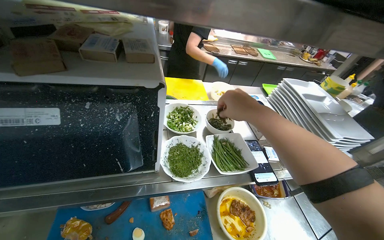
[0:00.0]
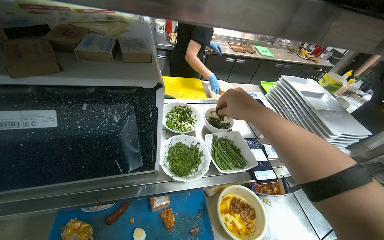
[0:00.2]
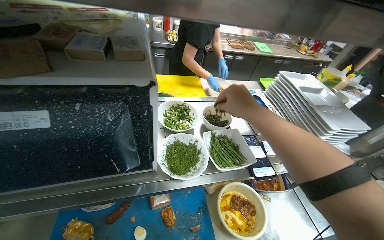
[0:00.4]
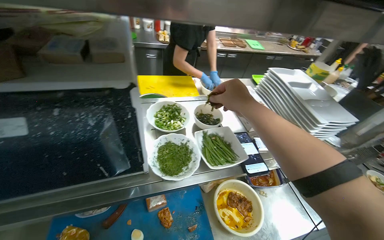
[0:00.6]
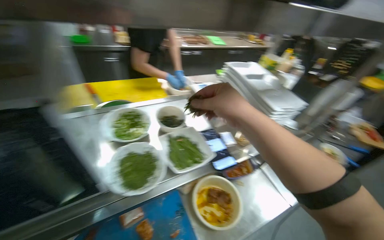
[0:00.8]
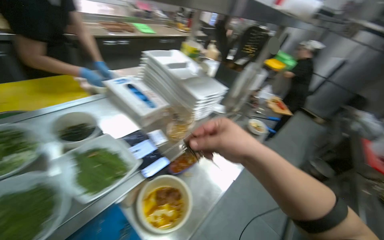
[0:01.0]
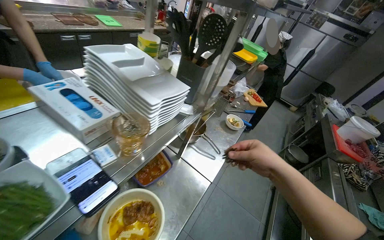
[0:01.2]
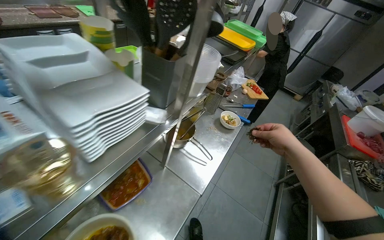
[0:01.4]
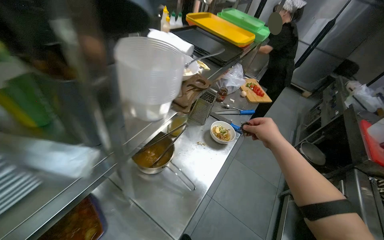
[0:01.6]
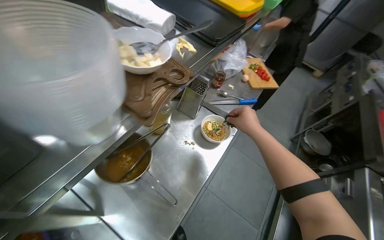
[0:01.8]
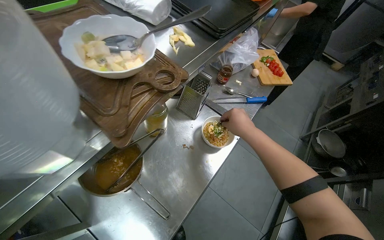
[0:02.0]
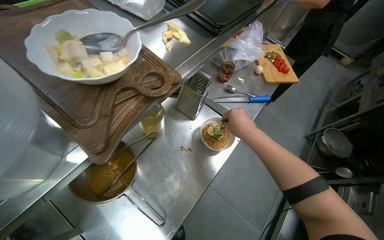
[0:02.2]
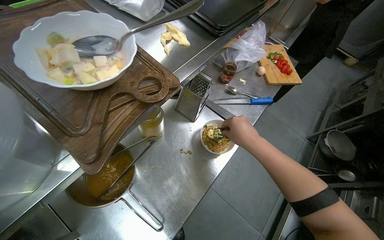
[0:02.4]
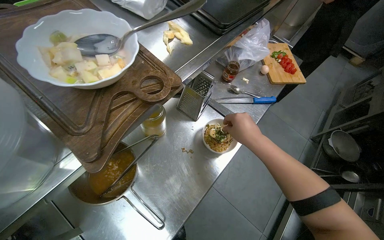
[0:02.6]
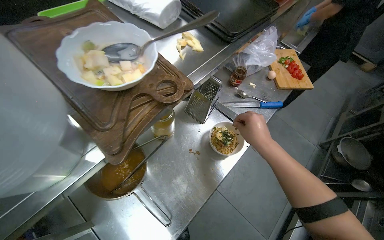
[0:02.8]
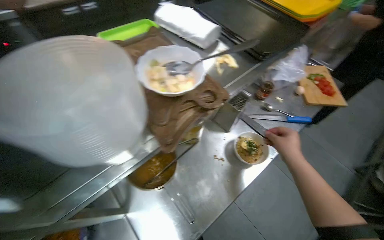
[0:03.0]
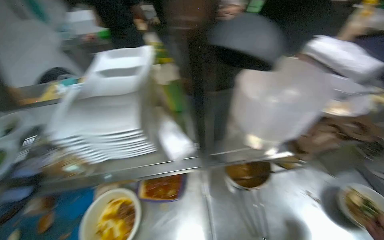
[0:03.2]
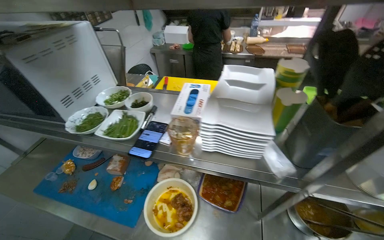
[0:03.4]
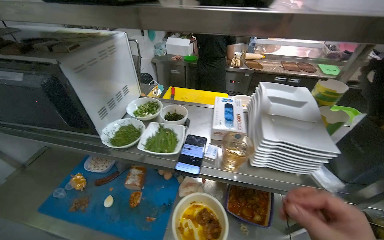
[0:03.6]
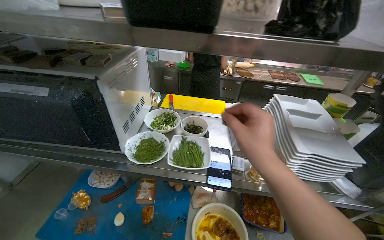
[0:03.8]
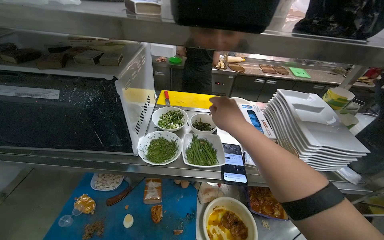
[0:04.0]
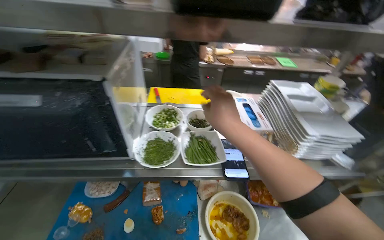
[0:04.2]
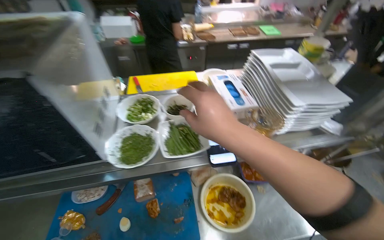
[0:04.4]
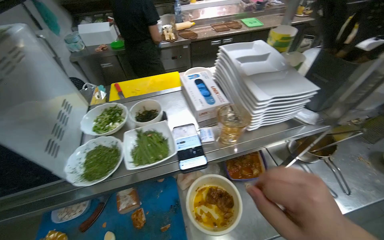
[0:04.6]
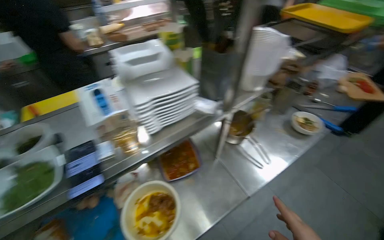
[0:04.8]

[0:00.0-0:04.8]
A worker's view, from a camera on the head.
Job: preparing food.
The whole recording: Preparing and adding noodle toppings. The worker cuts boiled eggs and meat, then adds them as toppings to a bowl of noodles.
0:00.0 to 0:01.6: The camera travels some 70 cm. The wearer's head swings approximately 45 degrees to the right.
0:01.6 to 0:03.2: The wearer's head swings roughly 30 degrees to the left.
0:03.2 to 0:04.8: The head turns to the right by some 25 degrees.

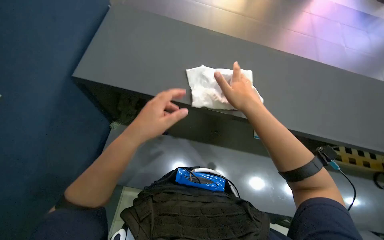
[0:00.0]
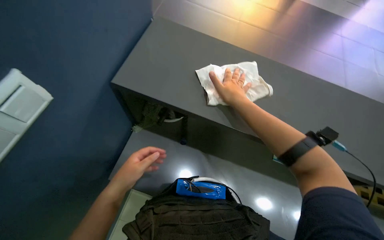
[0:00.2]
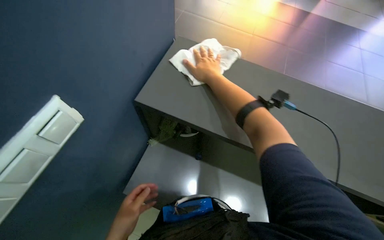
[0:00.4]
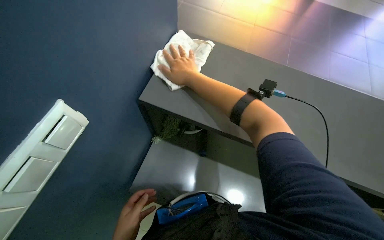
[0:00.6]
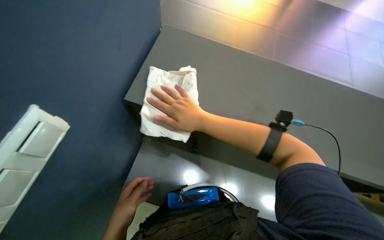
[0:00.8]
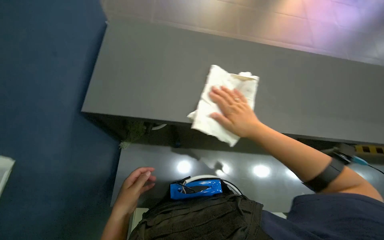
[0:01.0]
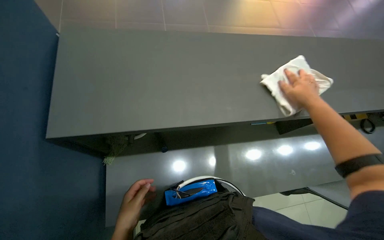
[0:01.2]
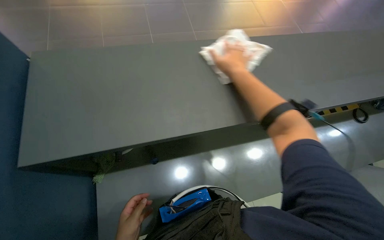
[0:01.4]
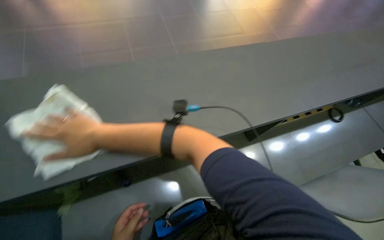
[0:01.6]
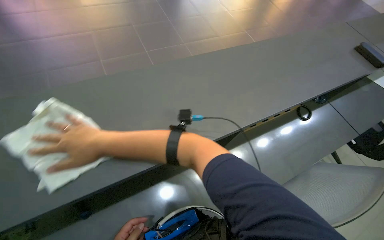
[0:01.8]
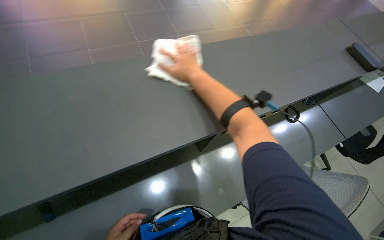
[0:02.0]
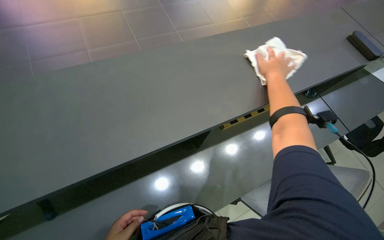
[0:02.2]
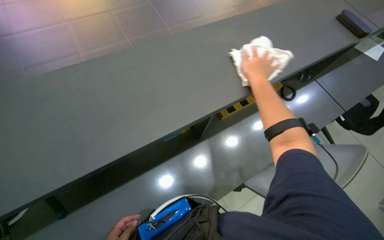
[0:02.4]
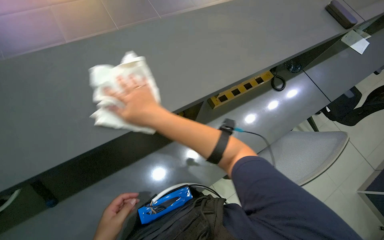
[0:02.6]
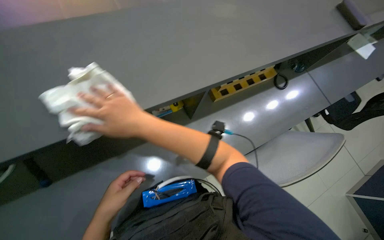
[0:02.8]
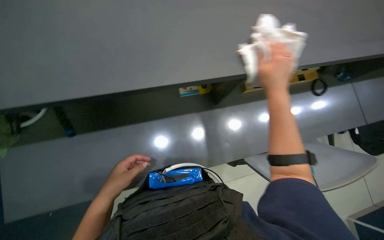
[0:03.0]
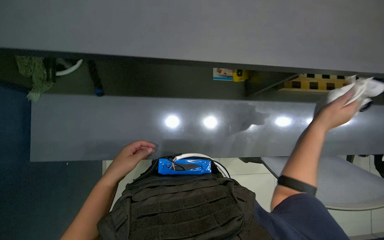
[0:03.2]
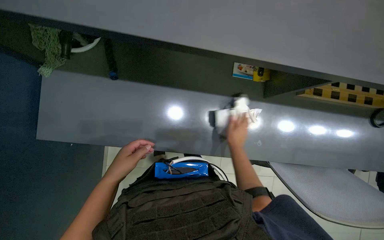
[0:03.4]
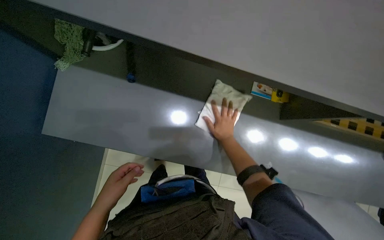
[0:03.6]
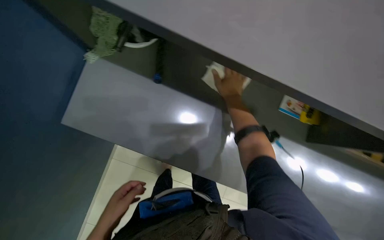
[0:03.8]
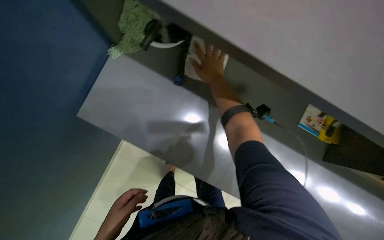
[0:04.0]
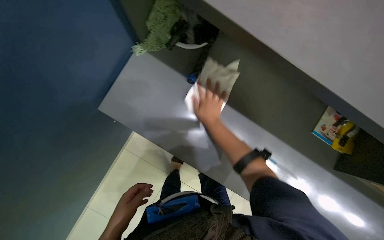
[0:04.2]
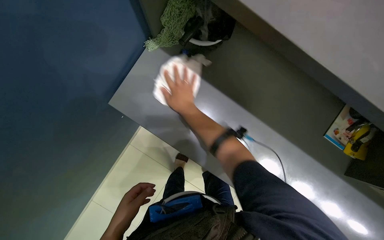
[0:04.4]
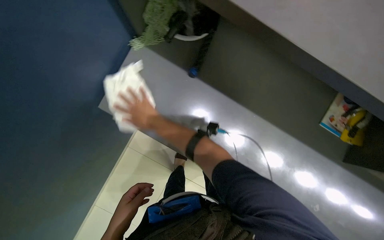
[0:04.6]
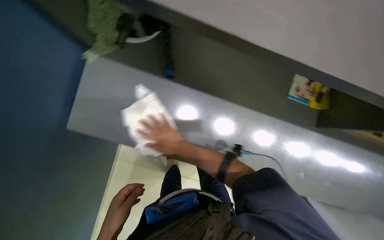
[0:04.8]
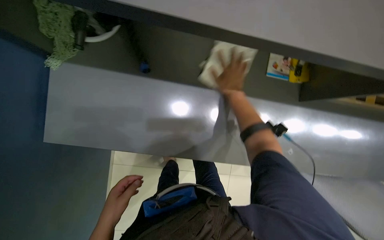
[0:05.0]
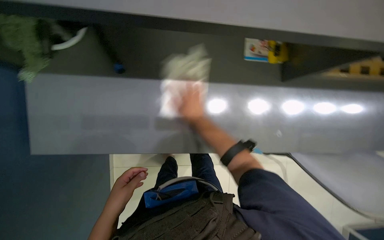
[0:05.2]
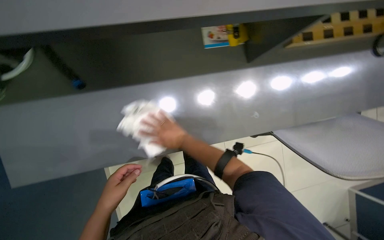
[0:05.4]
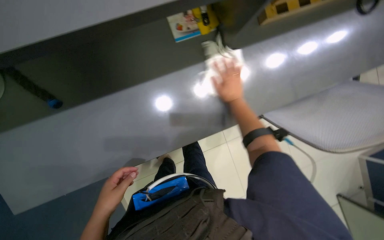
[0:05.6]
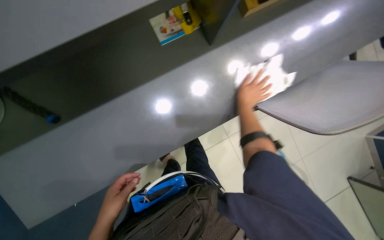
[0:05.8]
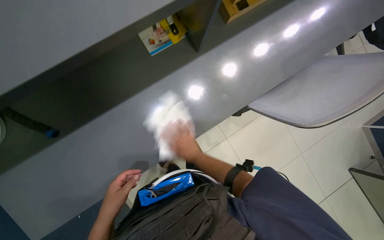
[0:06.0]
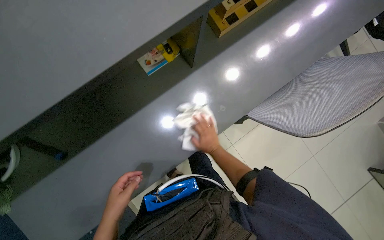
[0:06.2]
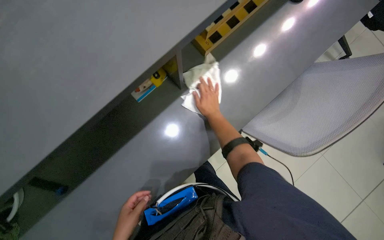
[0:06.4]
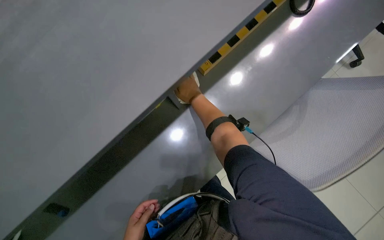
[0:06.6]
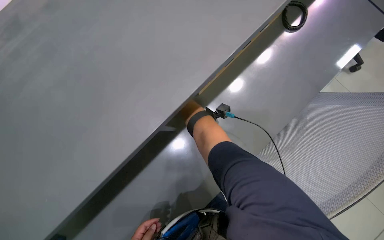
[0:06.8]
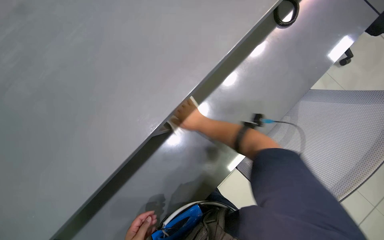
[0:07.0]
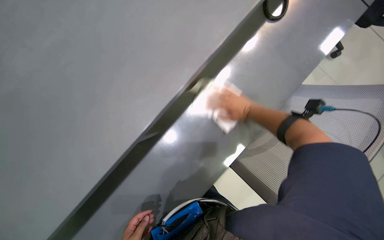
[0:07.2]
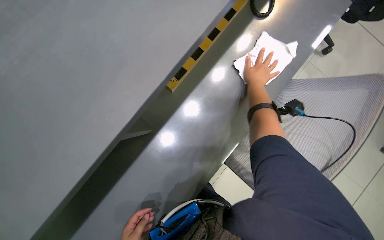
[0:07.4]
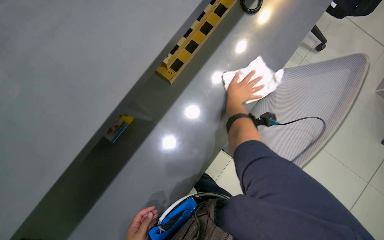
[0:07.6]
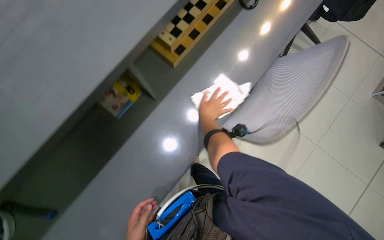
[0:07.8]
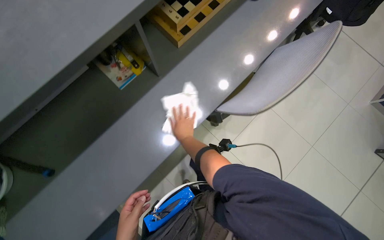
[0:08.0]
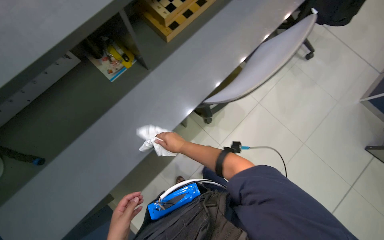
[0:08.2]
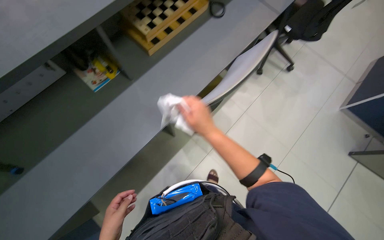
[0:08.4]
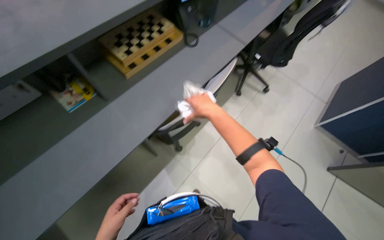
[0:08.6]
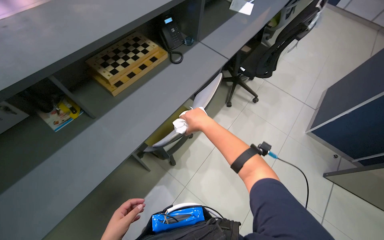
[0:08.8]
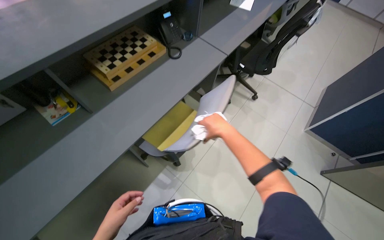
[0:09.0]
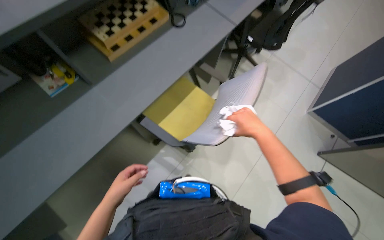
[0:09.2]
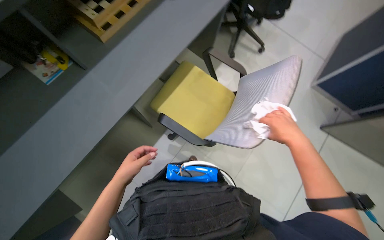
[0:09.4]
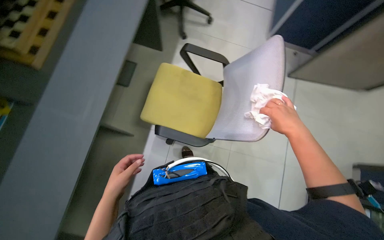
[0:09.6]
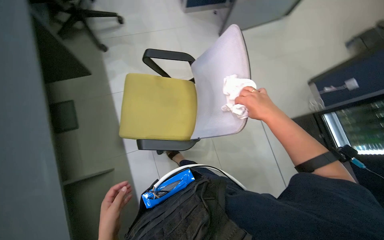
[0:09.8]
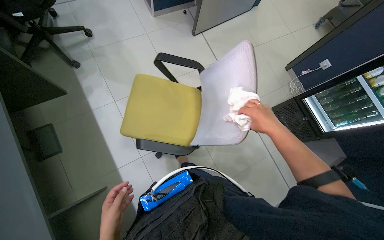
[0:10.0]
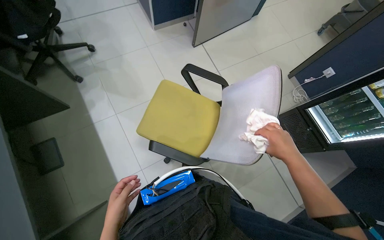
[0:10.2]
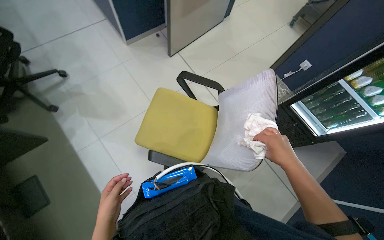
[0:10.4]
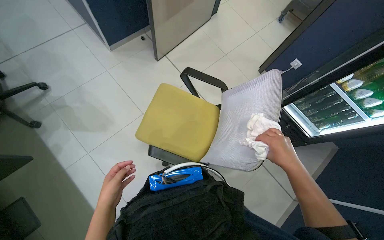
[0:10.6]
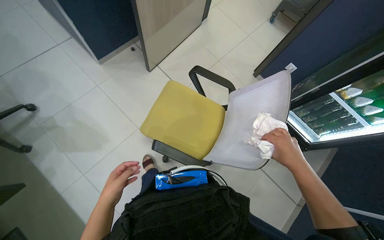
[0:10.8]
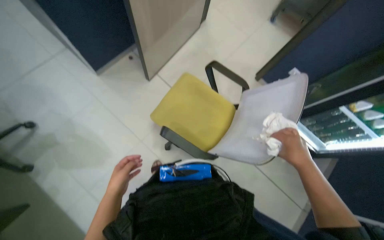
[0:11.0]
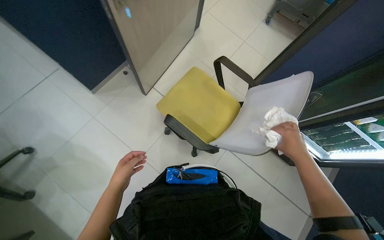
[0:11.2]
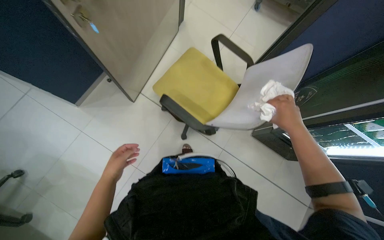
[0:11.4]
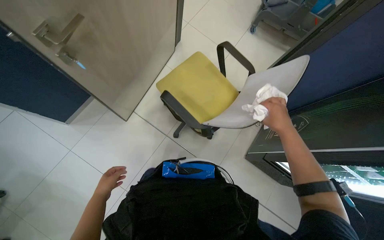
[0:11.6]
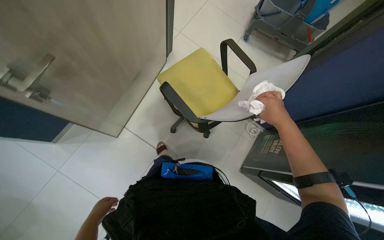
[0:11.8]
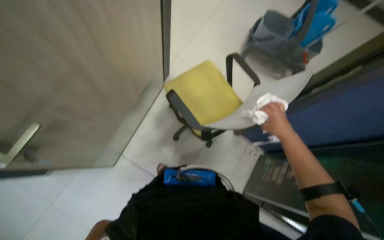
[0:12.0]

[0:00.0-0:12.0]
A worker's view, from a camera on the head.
Job: wiping surfaces.
The whole recording: Wiping office surfaces and chairs. The worker wipes various office surfaces, including desks and chairs, with a cloth.
0:01.6 to 0:03.0: The camera pitches downward, by roughly 15 degrees.
0:03.0 to 0:04.4: The wearer's head swings roughly 60 degrees to the left. The wearer looks about 25 degrees further downward.
0:04.4 to 0:06.0: The head rotates some 70 degrees to the right.
0:06.0 to 0:07.6: The view tilts roughly 30 degrees upward. The scene rotates counterclockwise by approximately 30 degrees.
0:07.6 to 0:09.0: The camera pitches upward, by approximately 20 degrees. The right hand moves down the picture, approximately 10 cm, and moves about 15 cm to the left and comes back.
0:09.0 to 0:10.4: The wearer looks about 55 degrees further to the right. The wearer looks roughly 15 degrees further downward.
0:10.4 to 0:12.0: The camera is carried approximately 70 cm.

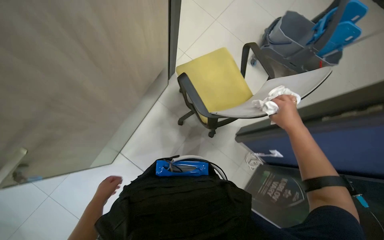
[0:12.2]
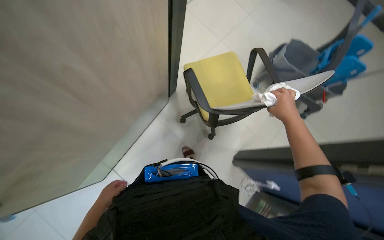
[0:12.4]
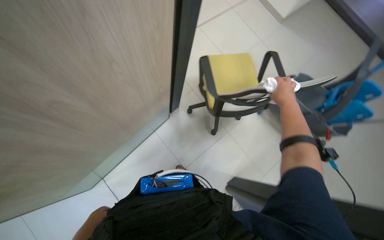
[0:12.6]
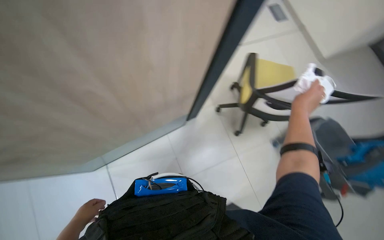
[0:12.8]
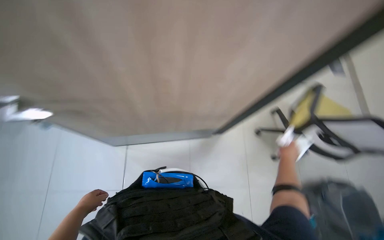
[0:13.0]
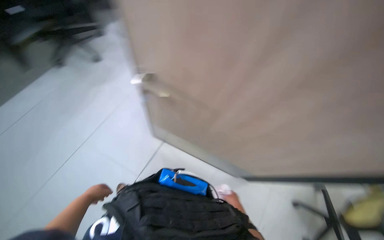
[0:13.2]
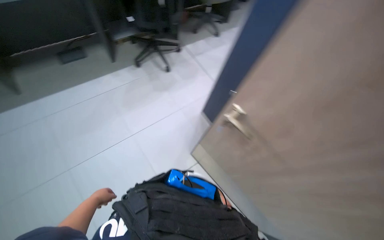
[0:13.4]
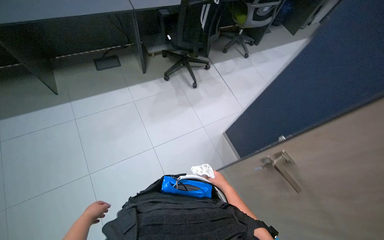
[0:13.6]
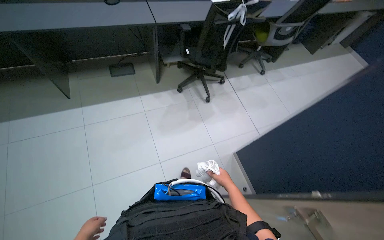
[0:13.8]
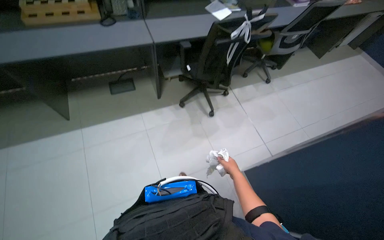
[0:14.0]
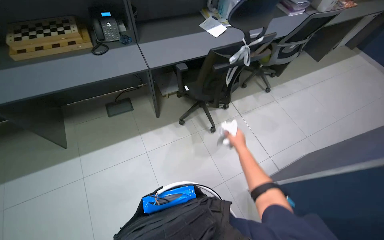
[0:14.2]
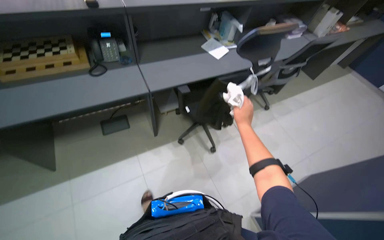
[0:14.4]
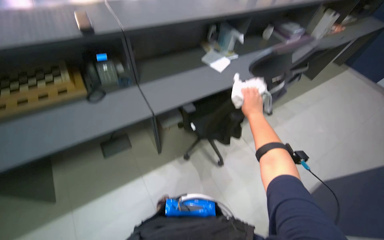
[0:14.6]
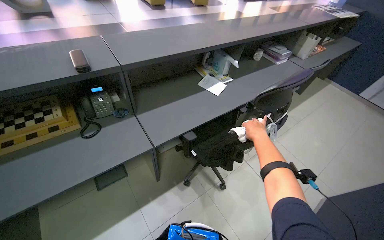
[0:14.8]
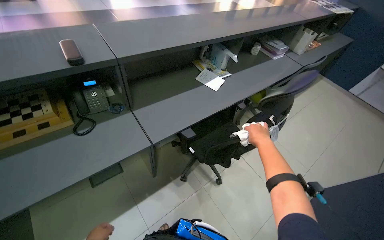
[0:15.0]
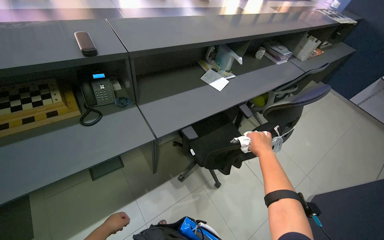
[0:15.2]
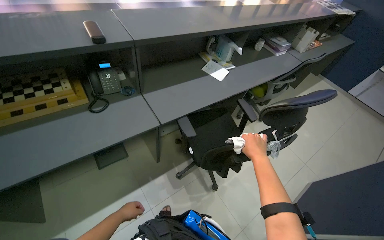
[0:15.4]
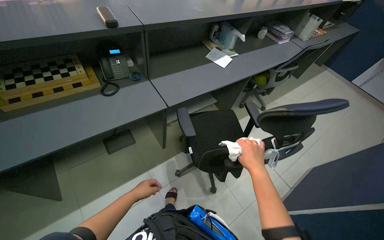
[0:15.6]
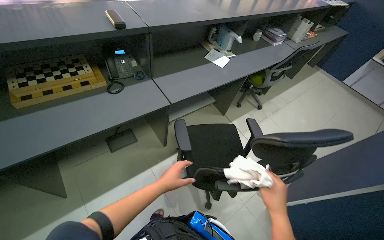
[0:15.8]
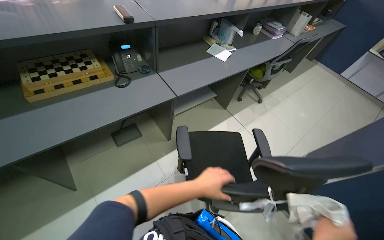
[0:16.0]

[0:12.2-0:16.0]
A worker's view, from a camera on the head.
Job: wiping surfaces.
The whole recording: Wiping office surfaces and chairs. The worker wipes various office surfaces, including desks and chairs, with a cloth.
0:12.2 to 0:13.4: The camera pitches upward, by roughly 20 degrees. The scene turns about 55 degrees clockwise in the picture.
0:13.4 to 0:14.8: The camera is carried about 90 cm. The camera pitches upward, by roughly 15 degrees.
